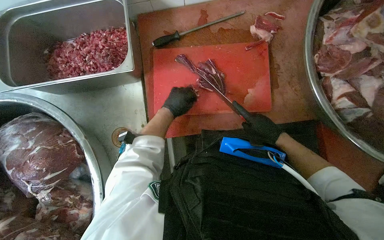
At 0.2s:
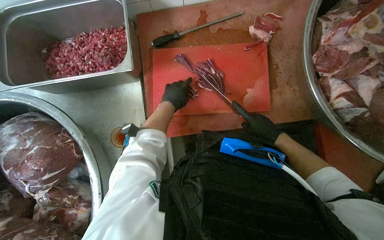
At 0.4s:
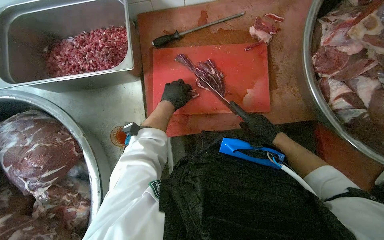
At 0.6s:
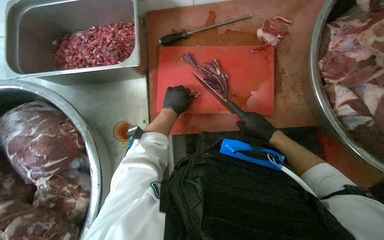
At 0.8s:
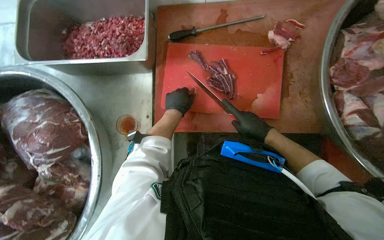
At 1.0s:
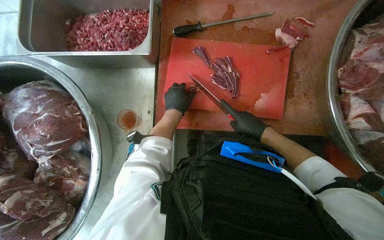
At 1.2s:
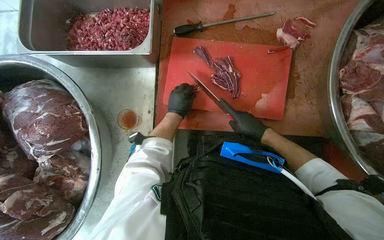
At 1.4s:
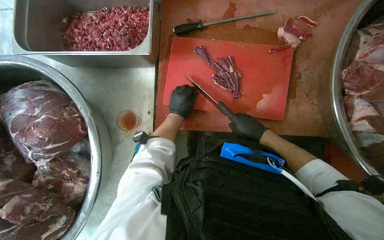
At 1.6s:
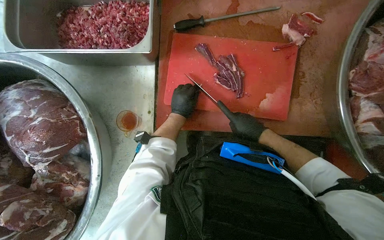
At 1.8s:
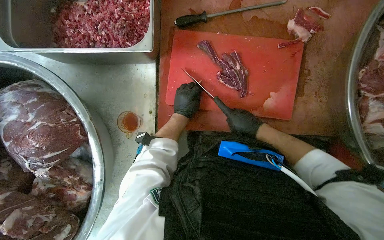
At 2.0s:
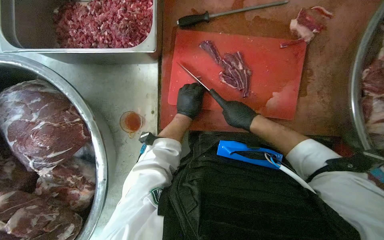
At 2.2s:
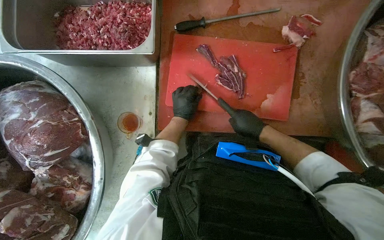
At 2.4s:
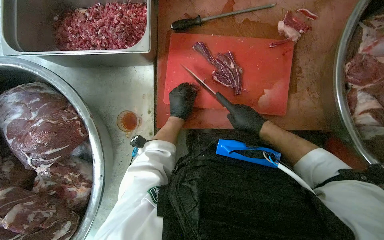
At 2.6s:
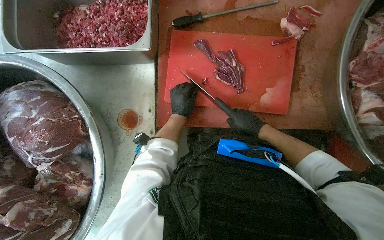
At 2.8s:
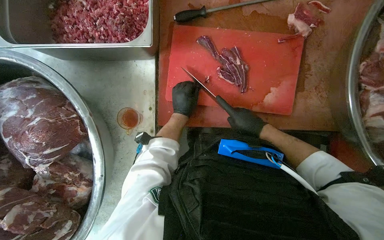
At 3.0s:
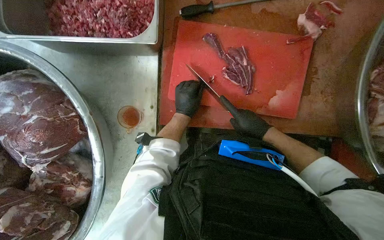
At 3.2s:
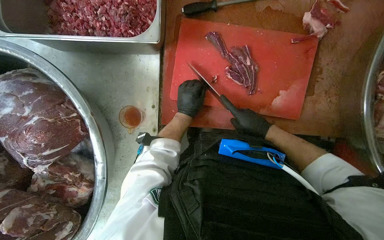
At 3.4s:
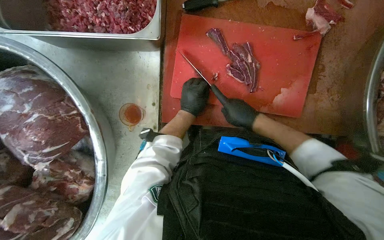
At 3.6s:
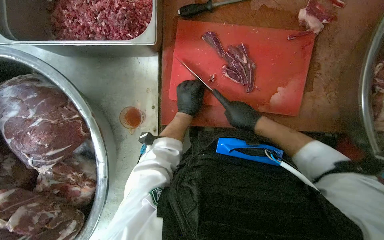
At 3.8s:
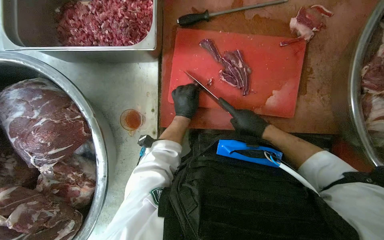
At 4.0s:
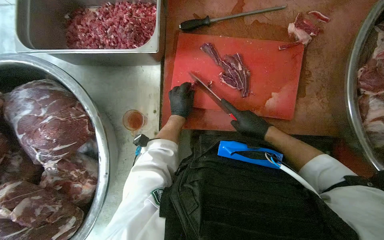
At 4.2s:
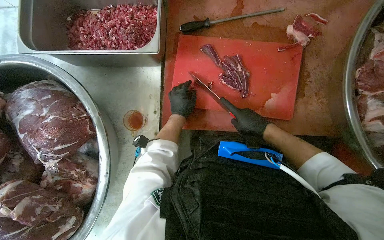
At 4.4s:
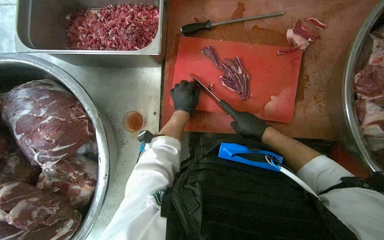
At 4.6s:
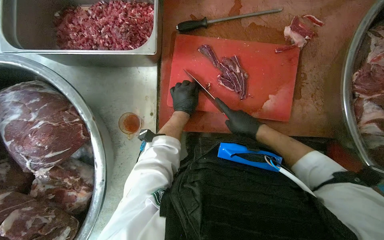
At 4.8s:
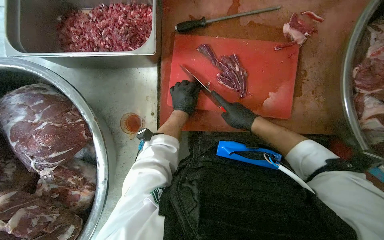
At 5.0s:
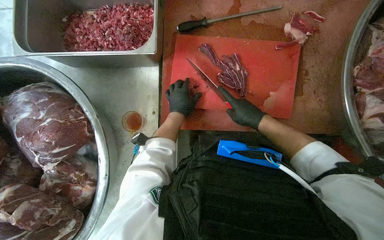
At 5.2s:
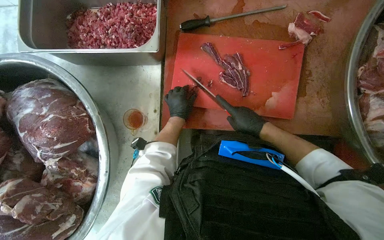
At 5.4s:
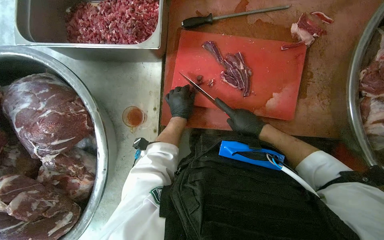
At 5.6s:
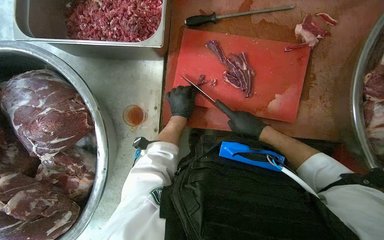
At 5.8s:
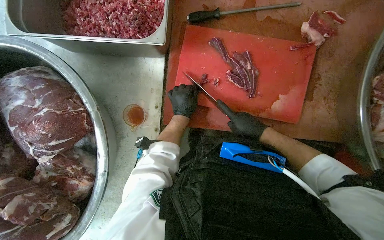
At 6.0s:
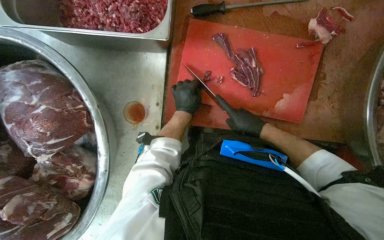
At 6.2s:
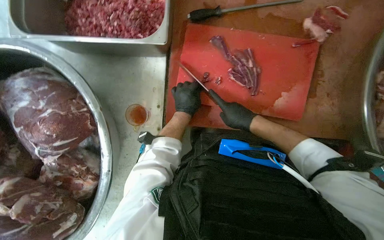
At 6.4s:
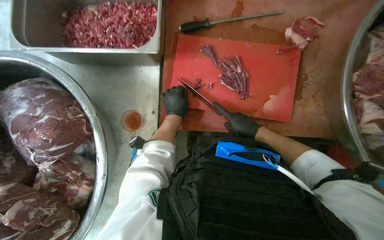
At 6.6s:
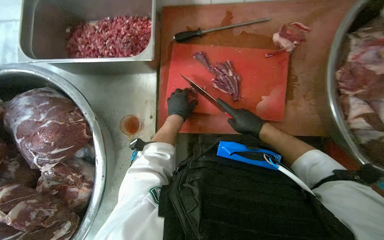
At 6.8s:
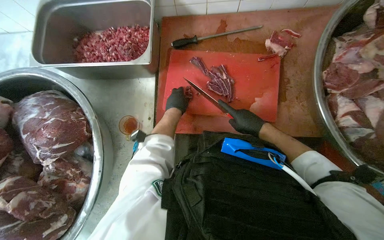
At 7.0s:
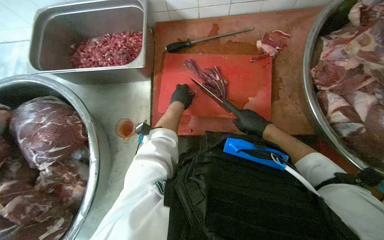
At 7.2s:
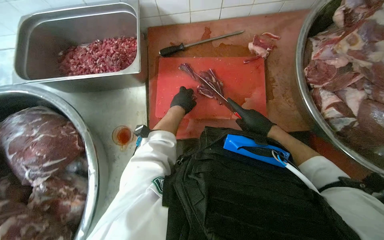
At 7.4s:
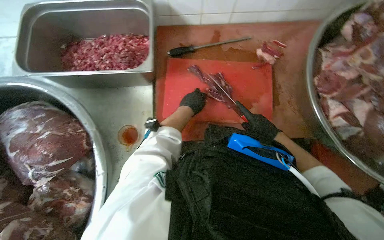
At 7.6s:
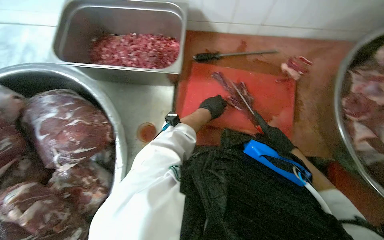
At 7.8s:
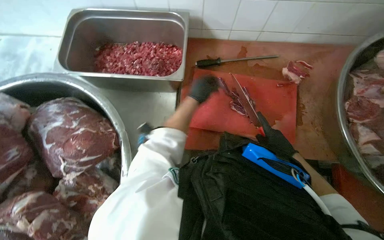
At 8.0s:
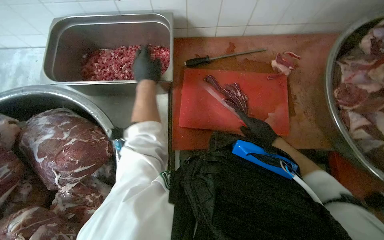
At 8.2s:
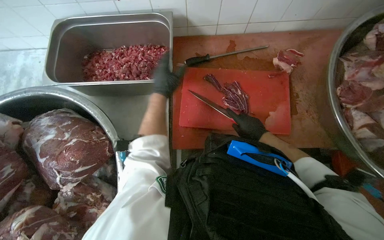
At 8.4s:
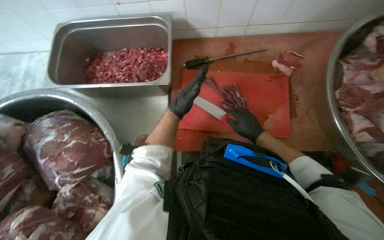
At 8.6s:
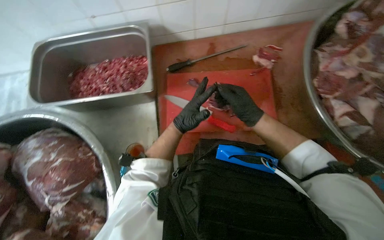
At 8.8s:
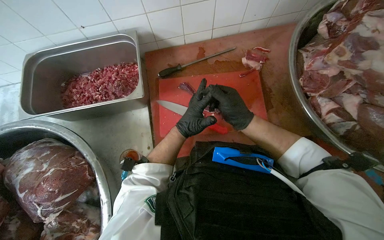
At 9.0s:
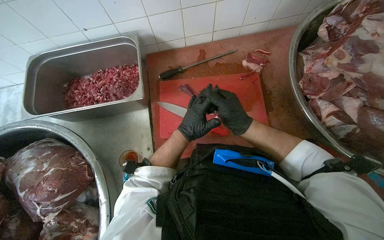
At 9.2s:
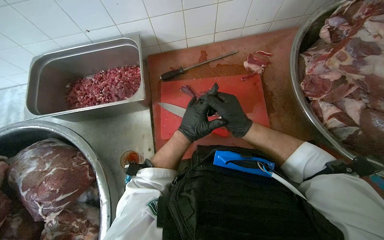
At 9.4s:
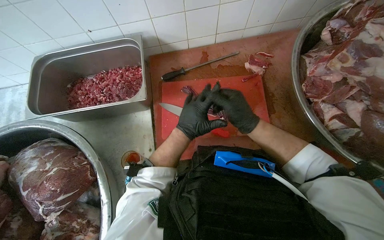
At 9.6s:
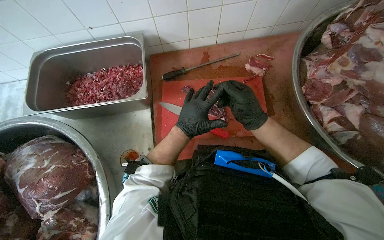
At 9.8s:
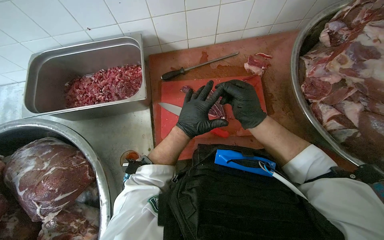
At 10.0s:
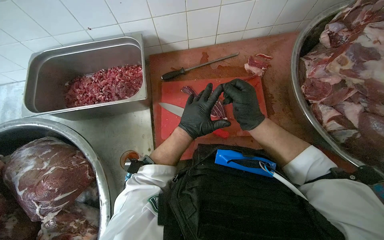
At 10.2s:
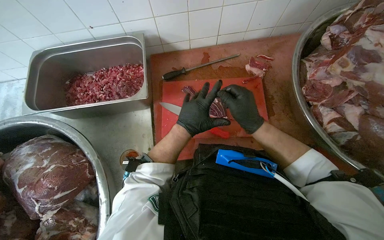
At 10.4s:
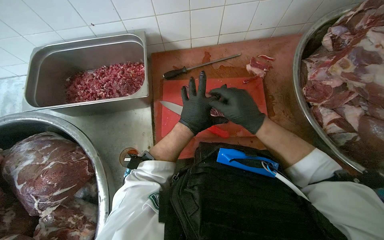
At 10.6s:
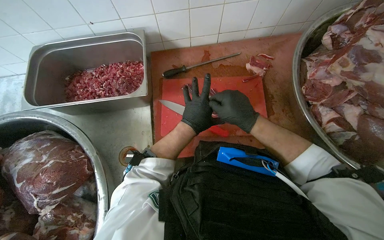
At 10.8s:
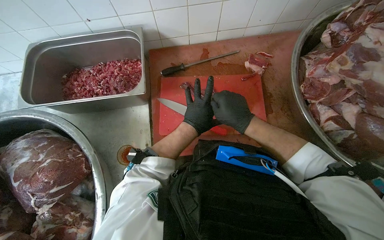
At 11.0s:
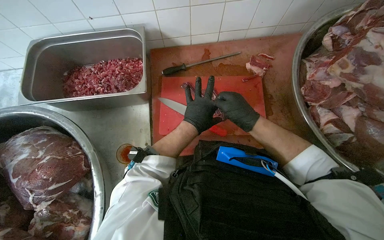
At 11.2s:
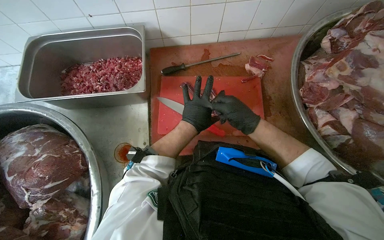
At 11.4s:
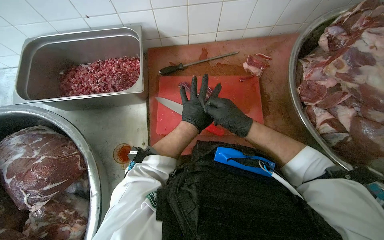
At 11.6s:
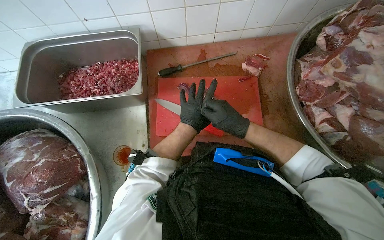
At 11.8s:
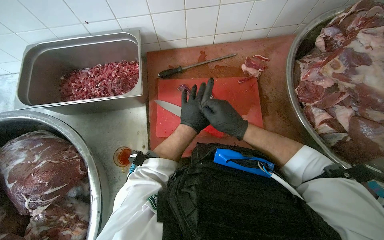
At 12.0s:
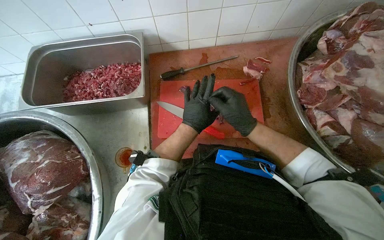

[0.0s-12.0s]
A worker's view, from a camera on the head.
Job: preparing food.
The whole recording: Cutting meat on board. The worker cuts large pieces of meat into smaller portions on a red cutting board.
0.0s to 1.6s: The right hand is displaced to the left by some 10 cm.
1.6s to 6.0s: The hands are busy where they are.
6.0s to 7.6s: The wearer looks roughly 15 degrees further upward. The right hand goes some 10 cm to the right.
7.6s to 9.0s: The right hand travels to the left and nearer to the camera by roughly 15 cm.
9.0s to 12.0s: The hands are busy where they are.

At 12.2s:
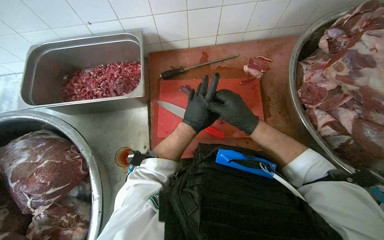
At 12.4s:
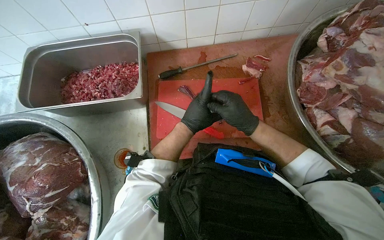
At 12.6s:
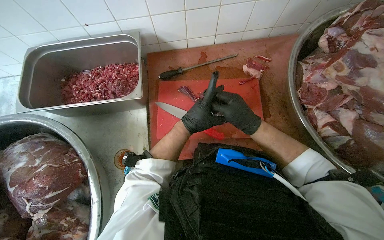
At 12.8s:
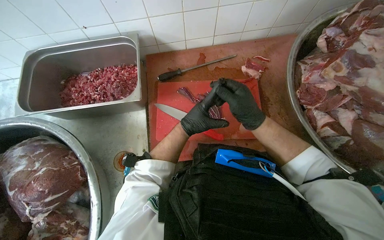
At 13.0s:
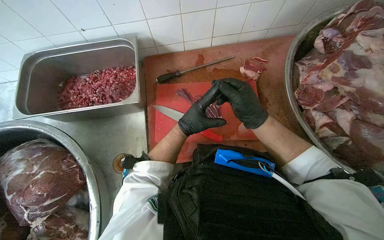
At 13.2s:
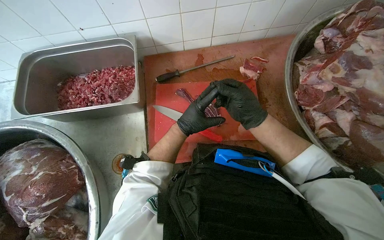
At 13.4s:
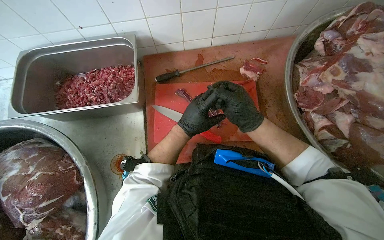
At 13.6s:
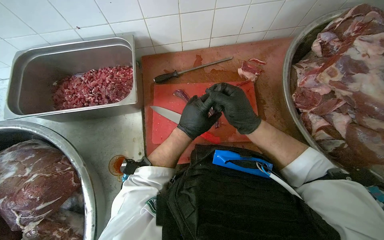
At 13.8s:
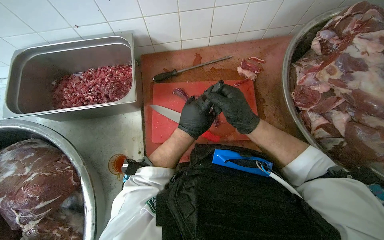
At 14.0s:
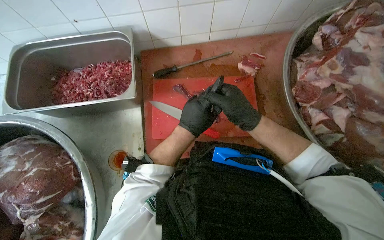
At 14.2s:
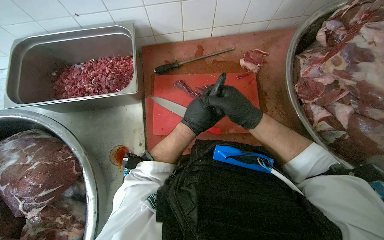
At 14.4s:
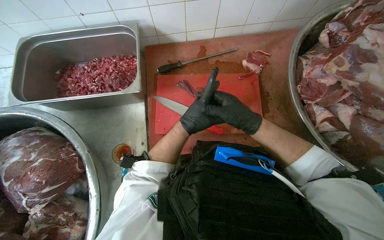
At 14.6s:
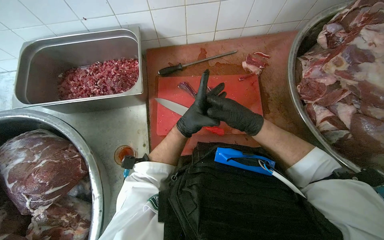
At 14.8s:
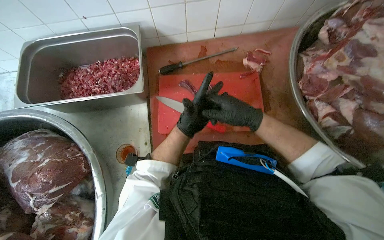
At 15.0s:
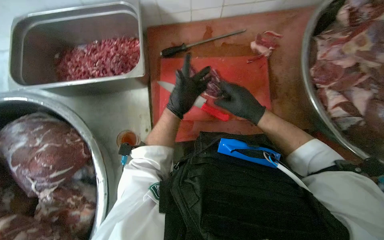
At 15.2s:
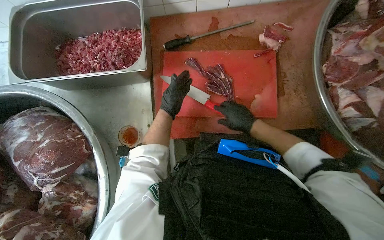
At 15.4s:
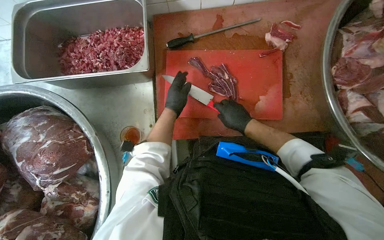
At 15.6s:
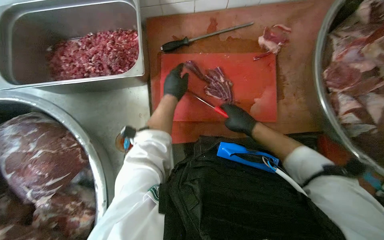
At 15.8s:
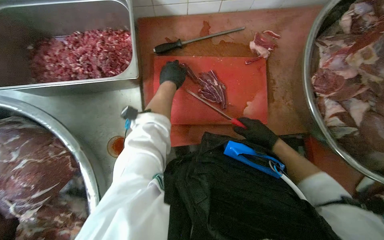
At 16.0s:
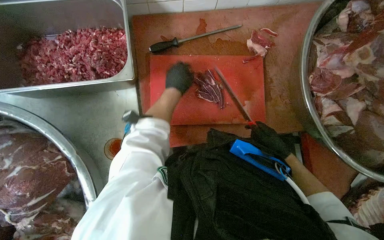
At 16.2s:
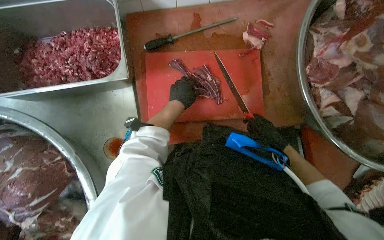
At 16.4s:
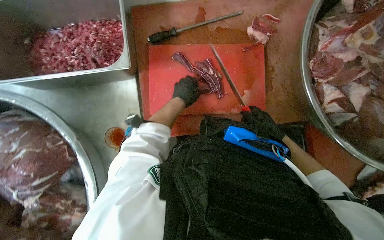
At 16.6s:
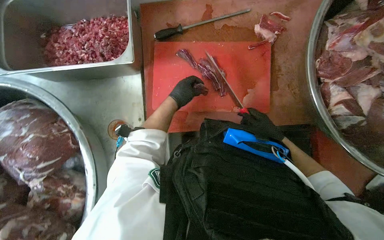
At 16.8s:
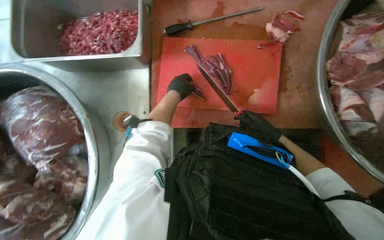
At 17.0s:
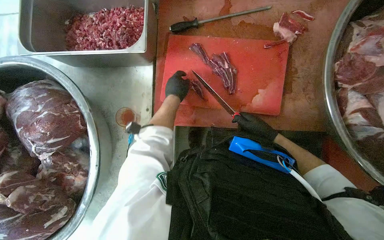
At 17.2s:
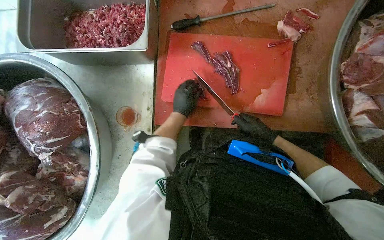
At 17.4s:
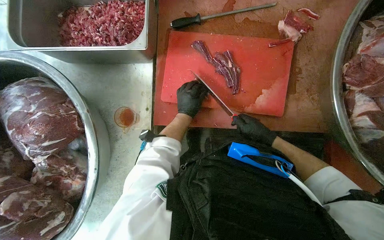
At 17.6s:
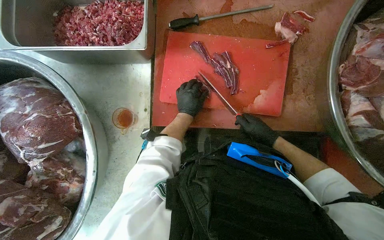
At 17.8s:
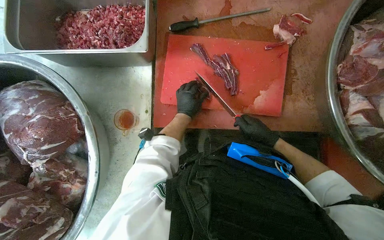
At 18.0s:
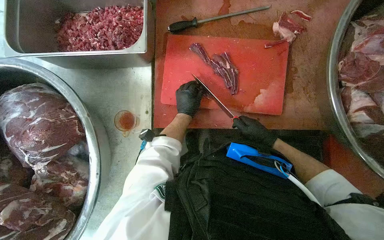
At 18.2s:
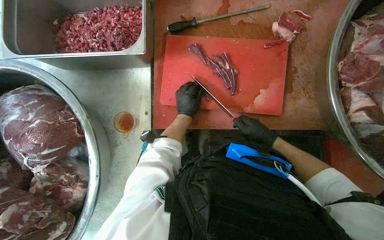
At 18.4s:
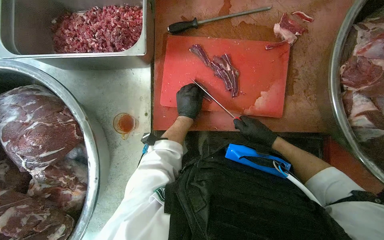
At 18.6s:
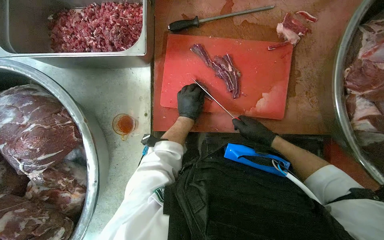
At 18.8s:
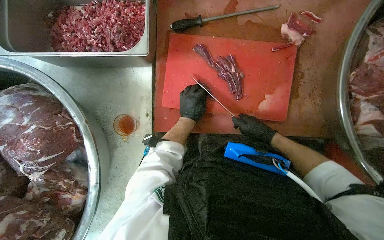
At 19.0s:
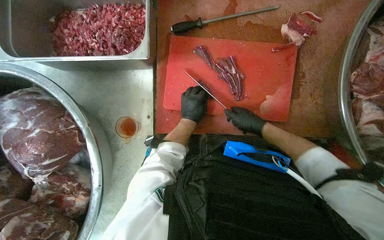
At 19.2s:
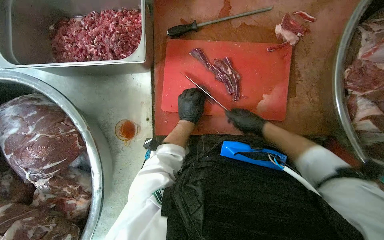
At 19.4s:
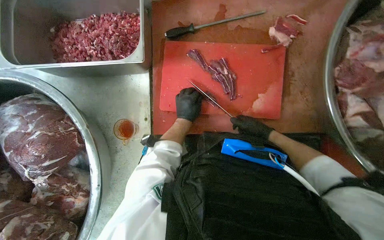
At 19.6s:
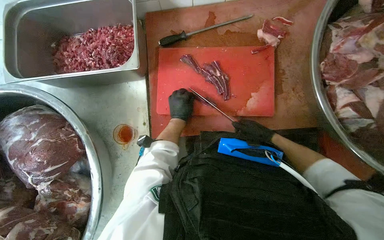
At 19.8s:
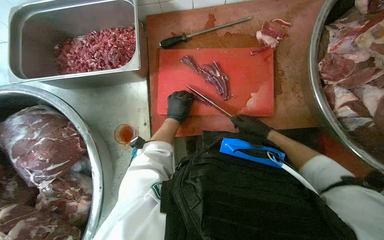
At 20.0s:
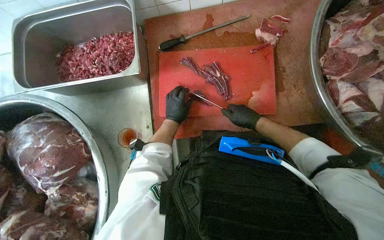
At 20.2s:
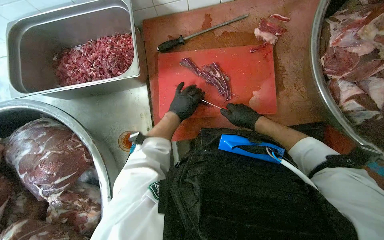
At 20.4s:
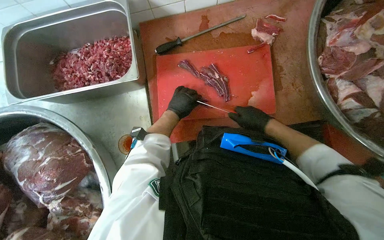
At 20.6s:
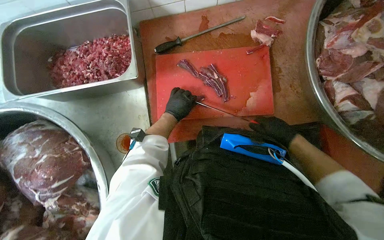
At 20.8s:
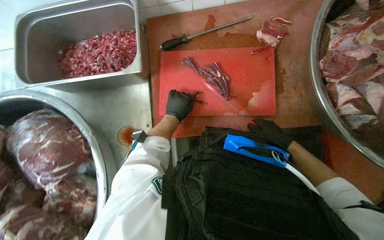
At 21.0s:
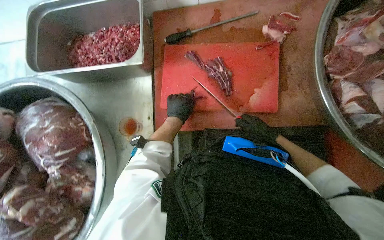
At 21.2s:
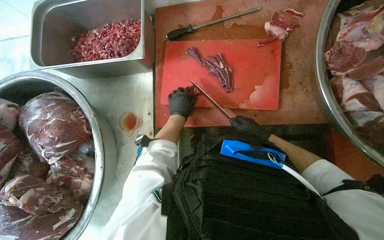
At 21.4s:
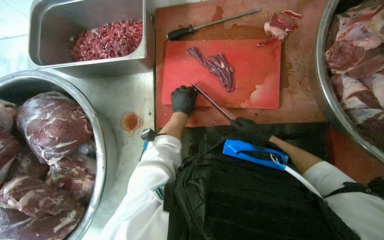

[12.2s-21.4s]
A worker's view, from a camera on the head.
Job: preparing food.
The whole recording: Cutting meat on board. The worker cuts large pieces of meat into smaller portions on a red cutting board.
12.2s to 13.8s: The hands stay close to where they were, moving slightly.
13.8s to 15.2s: The right hand goes some 15 cm farther from the camera.
15.2s to 16.8s: The right hand heads to the right, covering roughly 10 cm.
16.8s to 18.4s: The hands are busy where they are.
18.4s to 21.4s: The hands stay close to where they were, moving slightly.
